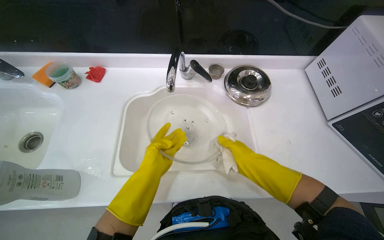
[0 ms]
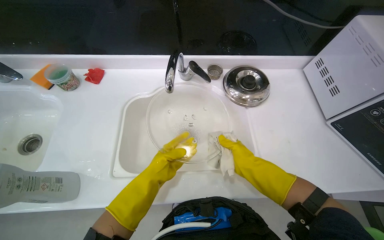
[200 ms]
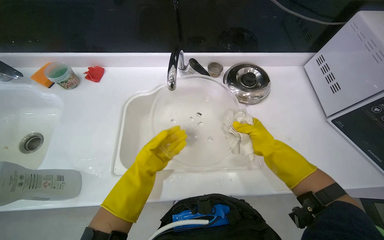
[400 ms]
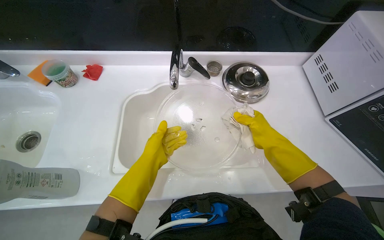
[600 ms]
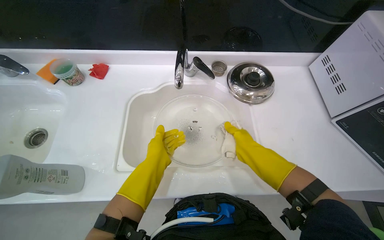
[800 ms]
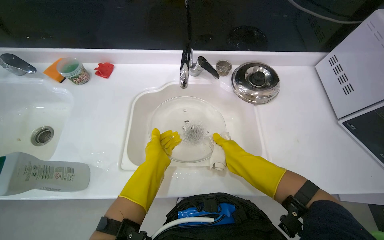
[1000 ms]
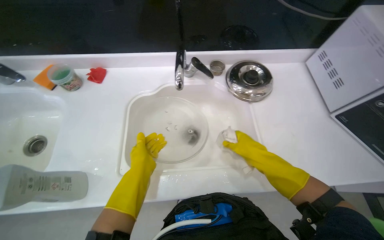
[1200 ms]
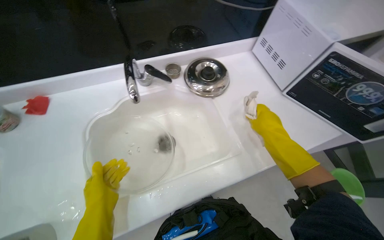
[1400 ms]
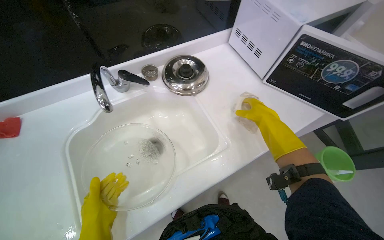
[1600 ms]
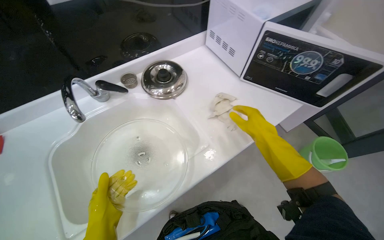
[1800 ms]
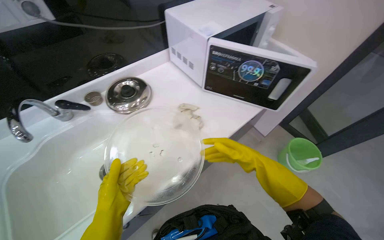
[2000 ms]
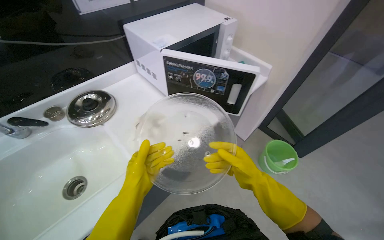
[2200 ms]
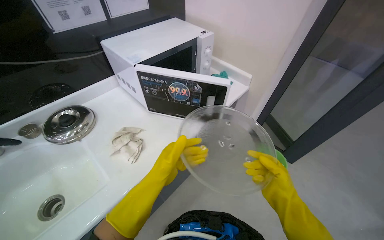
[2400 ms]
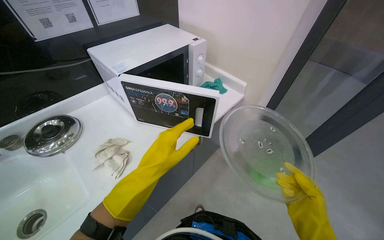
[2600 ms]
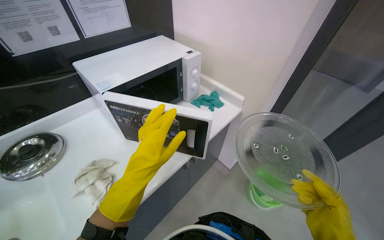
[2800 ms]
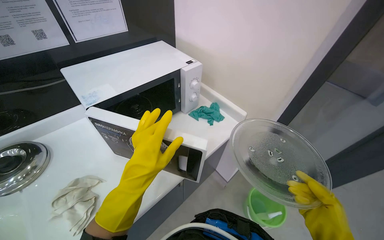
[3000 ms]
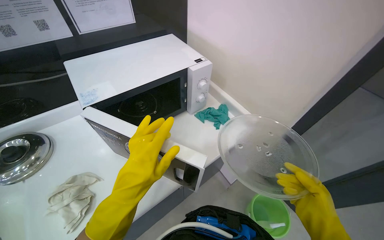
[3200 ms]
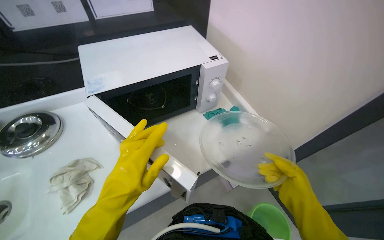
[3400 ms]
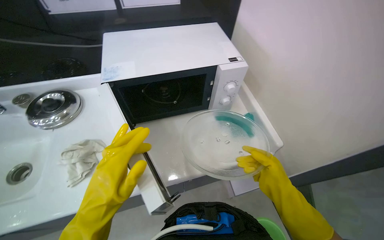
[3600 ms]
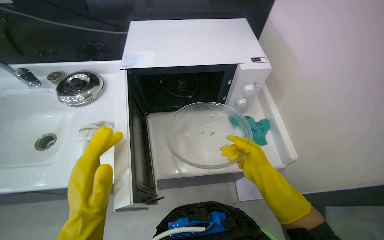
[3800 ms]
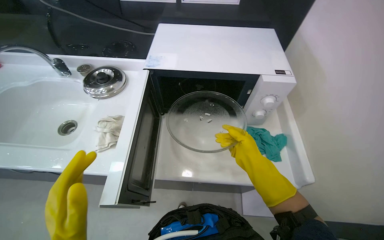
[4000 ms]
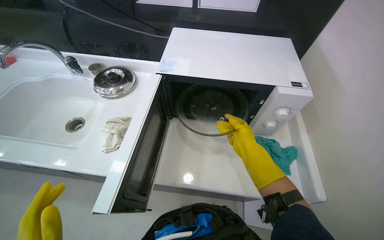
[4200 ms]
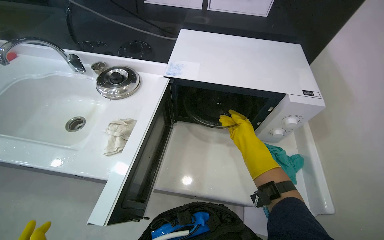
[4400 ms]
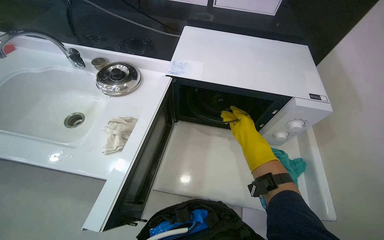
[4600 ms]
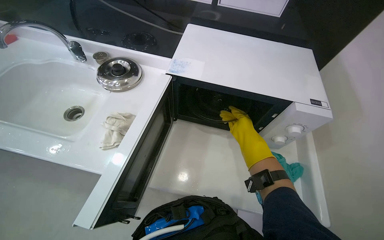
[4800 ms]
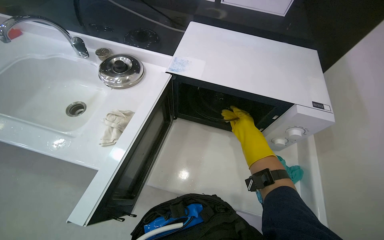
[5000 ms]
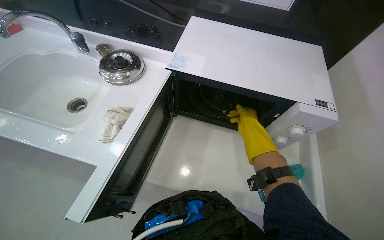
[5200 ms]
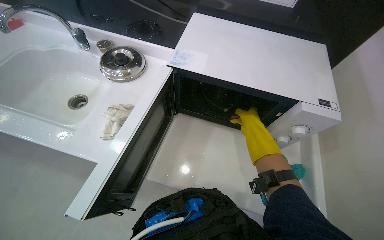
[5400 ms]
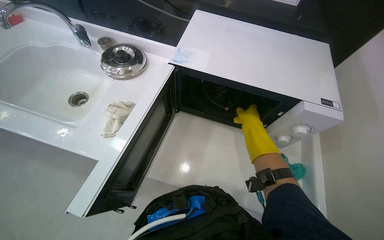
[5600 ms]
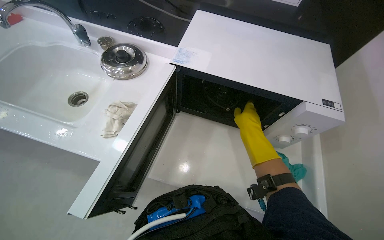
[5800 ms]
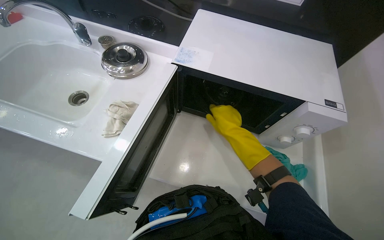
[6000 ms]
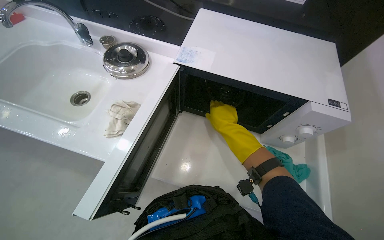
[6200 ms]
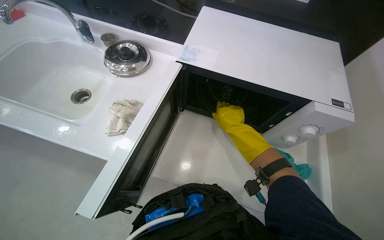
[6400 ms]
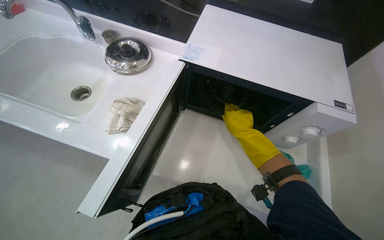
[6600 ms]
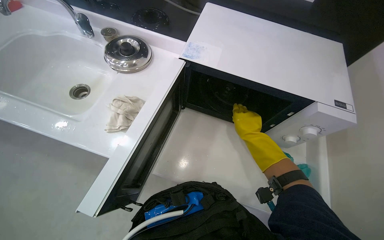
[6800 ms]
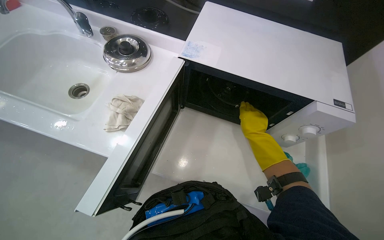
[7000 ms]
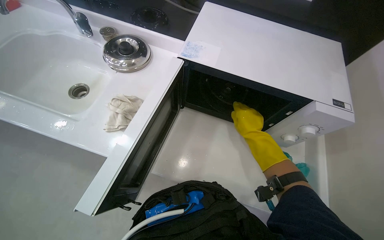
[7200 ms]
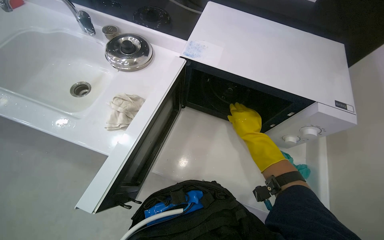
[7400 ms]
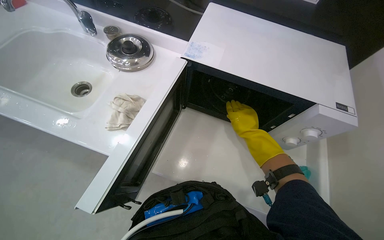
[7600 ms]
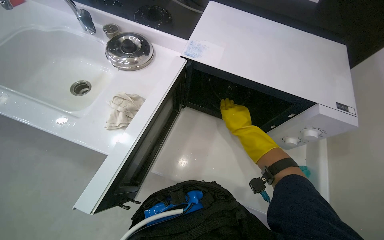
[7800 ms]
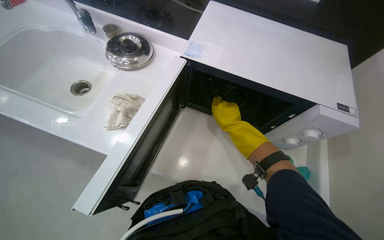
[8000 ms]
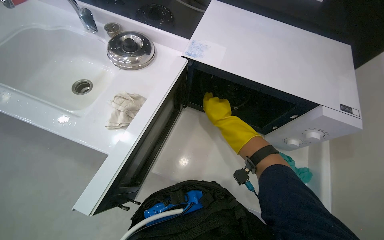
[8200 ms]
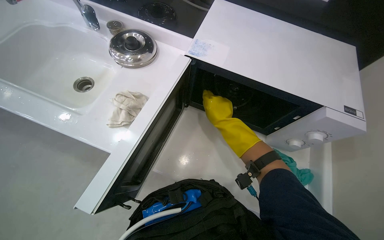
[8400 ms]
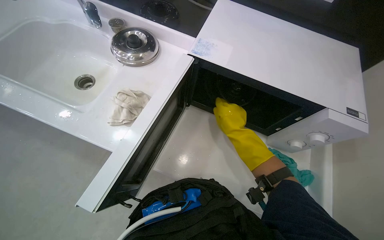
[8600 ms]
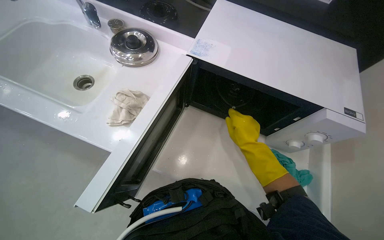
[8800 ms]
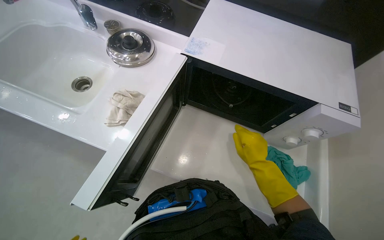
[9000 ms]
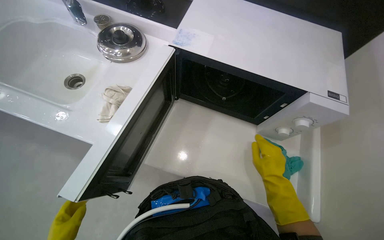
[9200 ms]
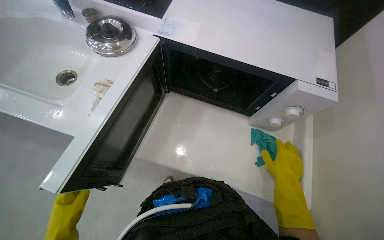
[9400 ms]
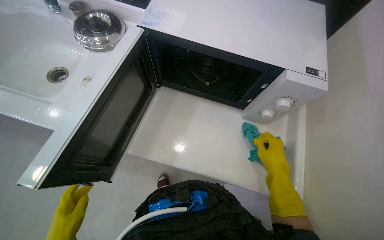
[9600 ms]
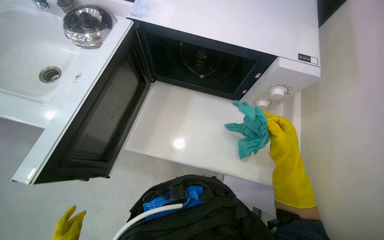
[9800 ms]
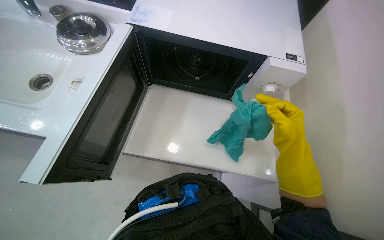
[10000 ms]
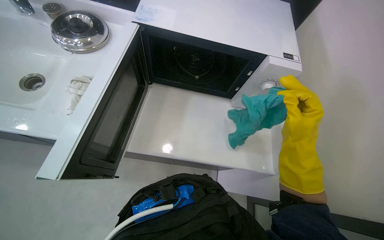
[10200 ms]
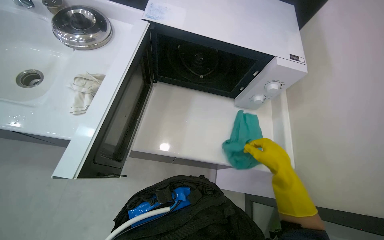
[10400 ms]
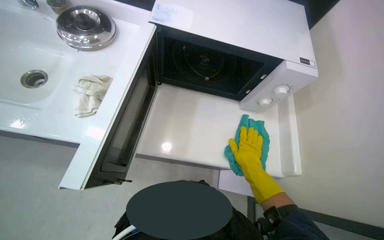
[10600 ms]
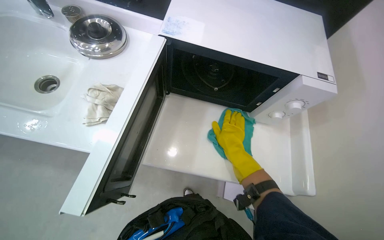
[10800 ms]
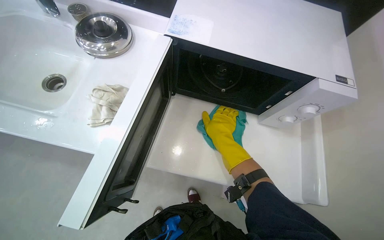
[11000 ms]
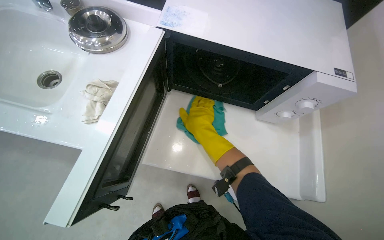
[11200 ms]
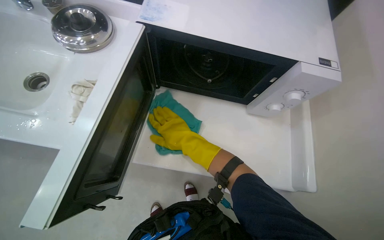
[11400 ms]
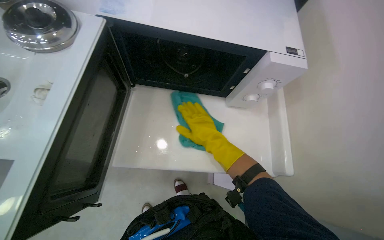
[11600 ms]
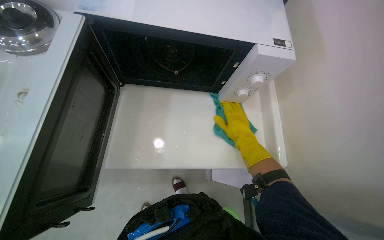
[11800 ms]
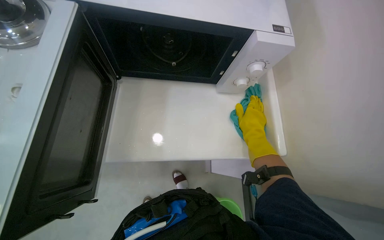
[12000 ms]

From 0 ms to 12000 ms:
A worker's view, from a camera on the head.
Job: cleaning kitchen.
The whole recording: Cleaning microwave exterior. The worker cleans the exterior surfaces of the microwave with a white cloth.
From 0 ms to 1600 ms: The wearer's head swings about 30 degrees to the right.
From 1600 ms to 3000 ms: The head travels some 60 cm. The view tips upward by approximately 15 degrees.
From 3000 ms to 4400 ms: The wearer looks roughly 50 degrees further to the left.
From 7600 ms to 9000 ms: The right hand heads down the picture, covering roughly 10 cm.
From 9000 ms to 10400 ms: The right hand goes about 10 cm to the right.
From 10400 ms to 12000 ms: The right hand goes about 10 cm farther from the camera, and goes to the left and returns, roughly 25 cm each way.

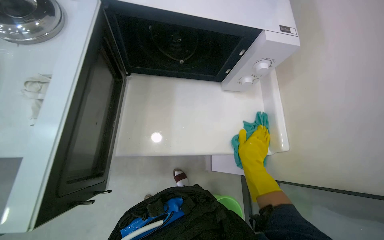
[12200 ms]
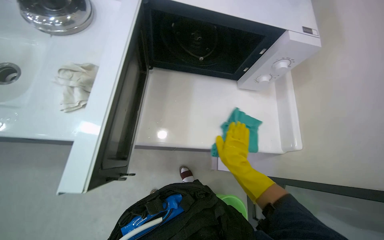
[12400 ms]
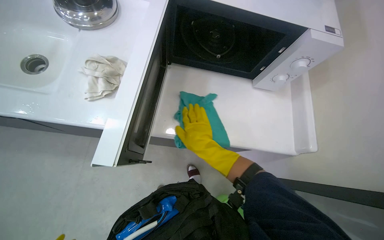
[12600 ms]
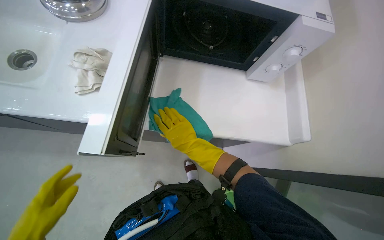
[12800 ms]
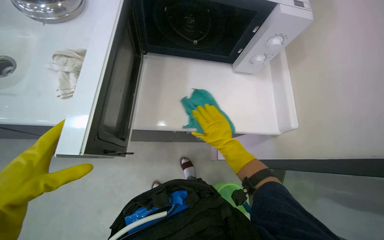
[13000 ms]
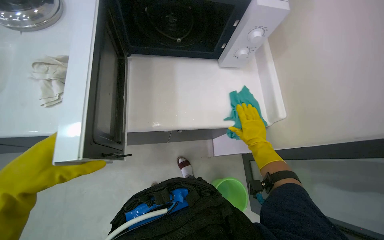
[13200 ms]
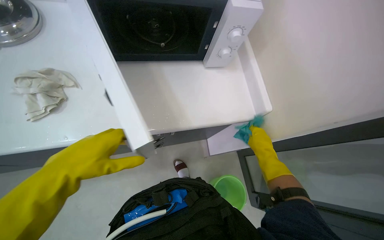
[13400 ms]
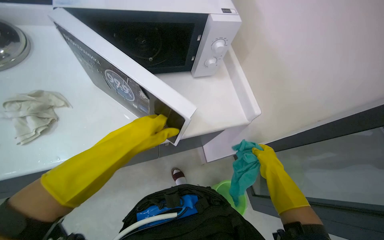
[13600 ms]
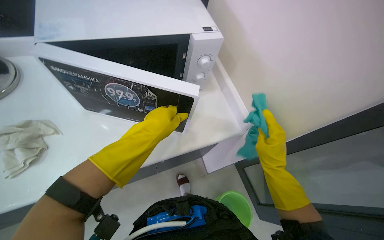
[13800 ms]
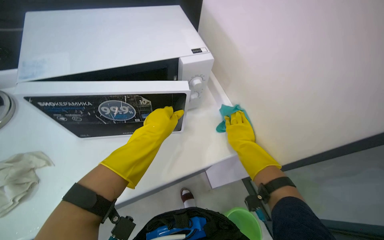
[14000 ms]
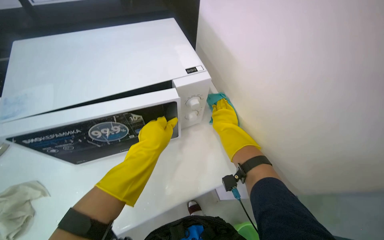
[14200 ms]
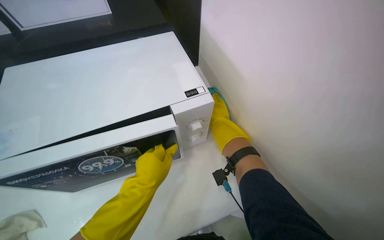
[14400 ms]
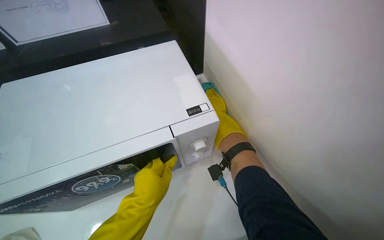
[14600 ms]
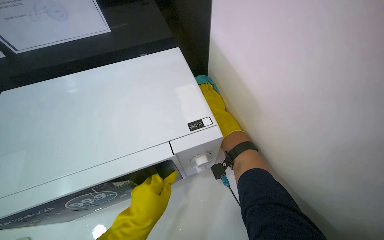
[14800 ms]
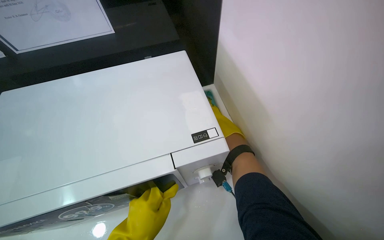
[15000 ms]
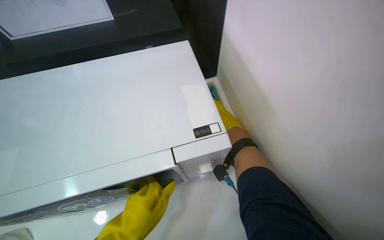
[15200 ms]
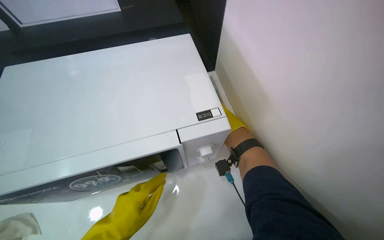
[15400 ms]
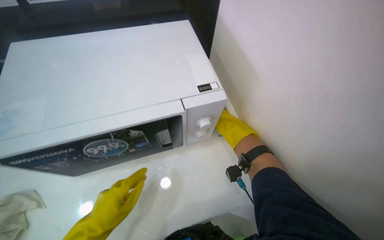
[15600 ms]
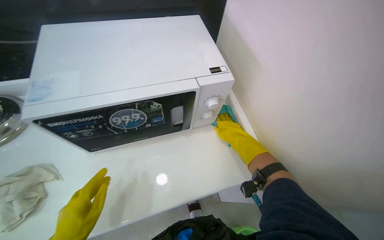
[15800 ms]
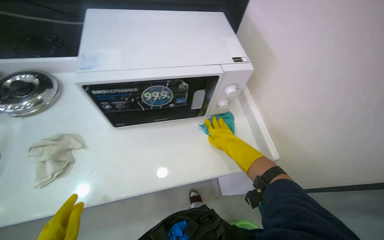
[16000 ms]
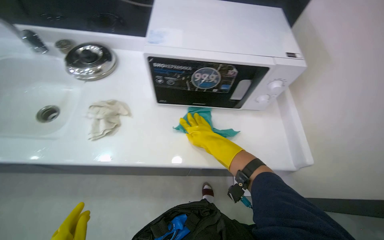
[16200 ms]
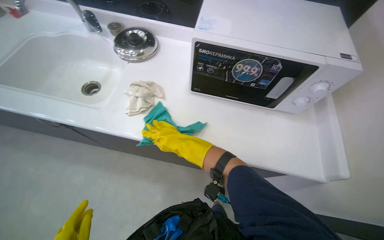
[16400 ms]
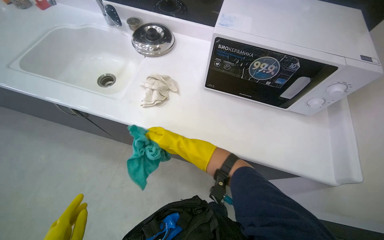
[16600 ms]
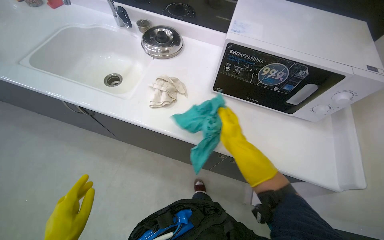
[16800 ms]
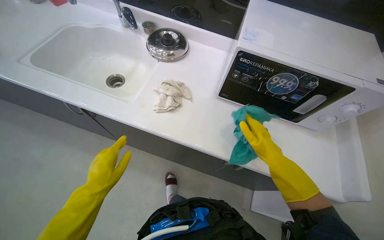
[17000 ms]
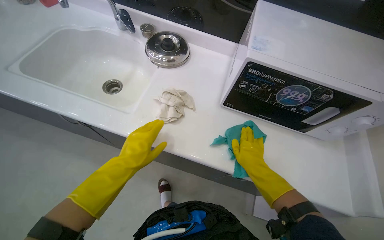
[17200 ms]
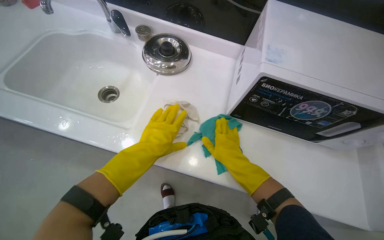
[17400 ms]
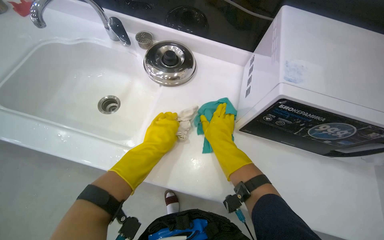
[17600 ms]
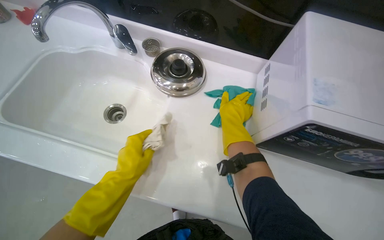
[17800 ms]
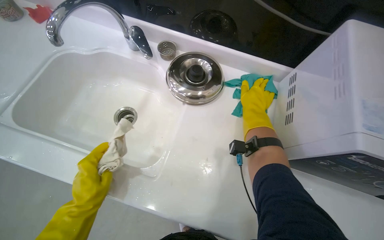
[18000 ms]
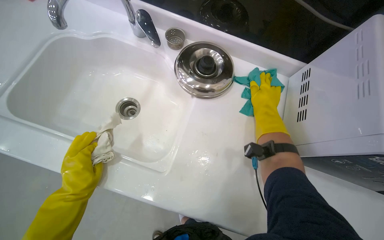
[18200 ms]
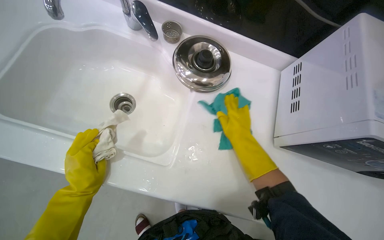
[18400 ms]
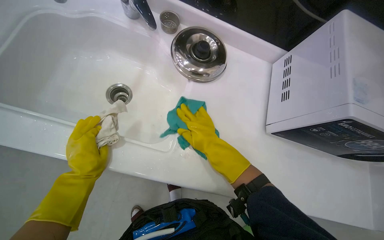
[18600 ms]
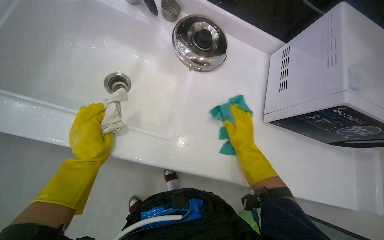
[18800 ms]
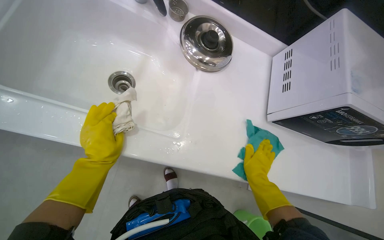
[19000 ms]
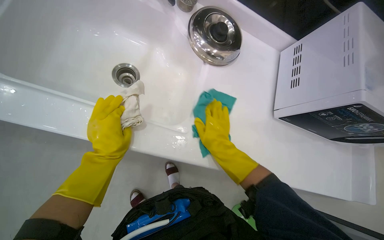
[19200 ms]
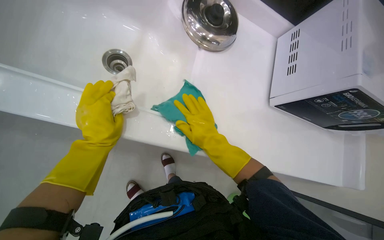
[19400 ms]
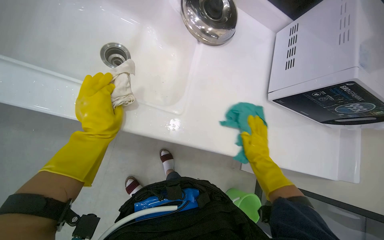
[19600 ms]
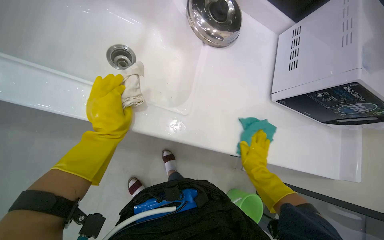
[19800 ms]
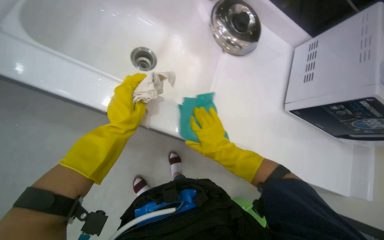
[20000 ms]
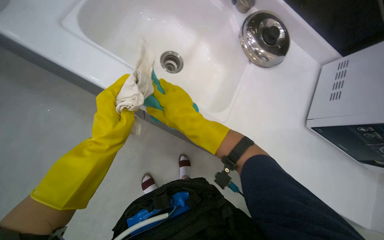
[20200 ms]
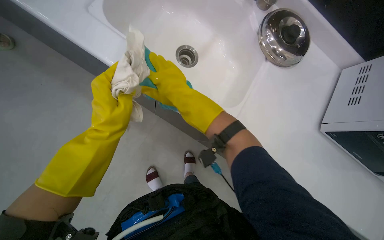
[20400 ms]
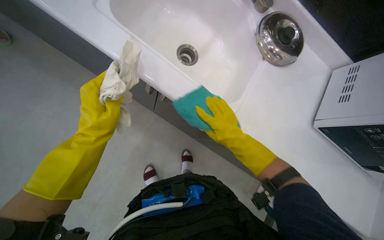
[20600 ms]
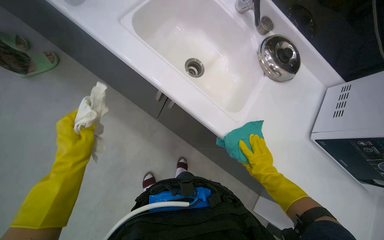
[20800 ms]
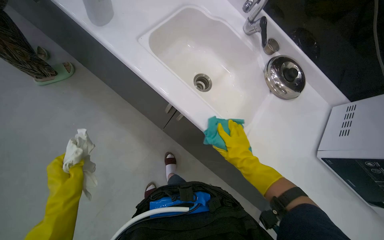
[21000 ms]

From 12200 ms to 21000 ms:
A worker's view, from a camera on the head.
Job: cleaning kitchen.
The whole recording: Cleaning microwave exterior. The worker cleans the exterior surfaces of the microwave with a white cloth.
From 12200 ms to 13600 ms: The right hand reaches some 25 cm to the left, then returns.
From 13600 ms to 15200 ms: The right hand shifts roughly 40 cm up the picture and to the left.
From 15200 ms to 16600 ms: The camera travels some 50 cm. The scene turns about 30 degrees clockwise in the picture.
From 16600 ms to 18000 ms: The wearer moves approximately 40 cm.
From 18000 ms to 19600 ms: The view swings about 20 degrees to the right. The view tilts about 15 degrees downward. The right hand goes up and down the picture, about 25 cm each way, reversing 2 times.
From 19600 ms to 21000 ms: The camera pitches upward, by approximately 15 degrees. The right hand goes left and right, about 30 cm each way, reversing 2 times; the left hand shifts approximately 40 cm to the left and down the picture.
